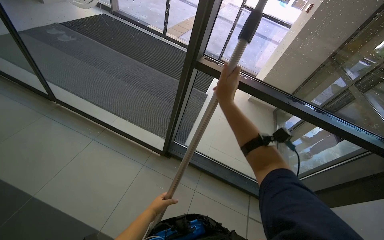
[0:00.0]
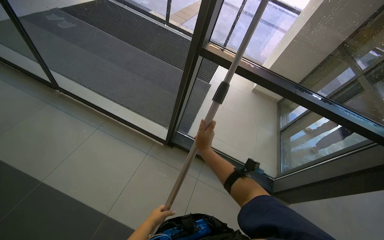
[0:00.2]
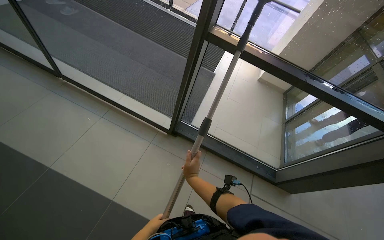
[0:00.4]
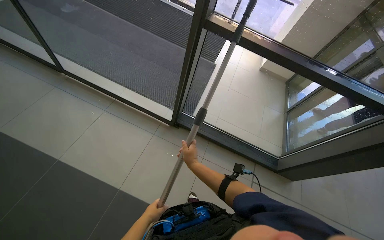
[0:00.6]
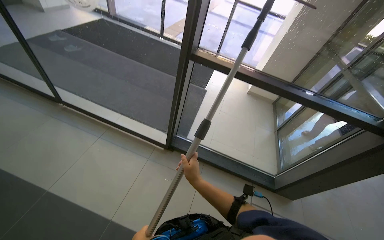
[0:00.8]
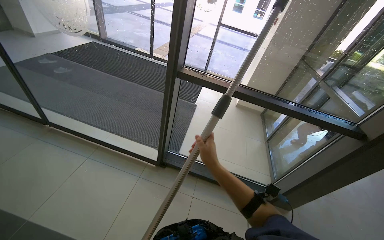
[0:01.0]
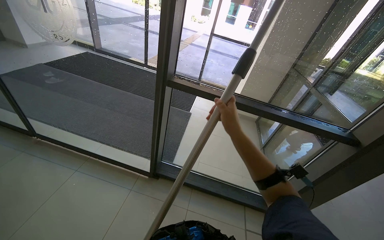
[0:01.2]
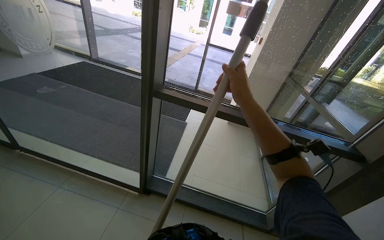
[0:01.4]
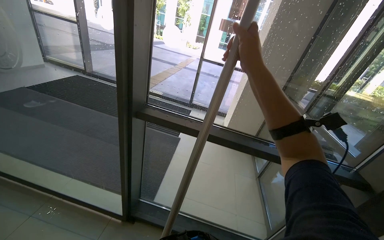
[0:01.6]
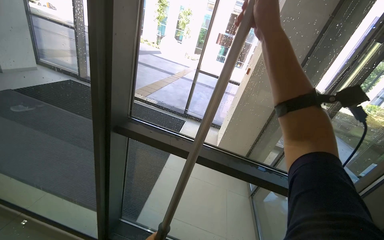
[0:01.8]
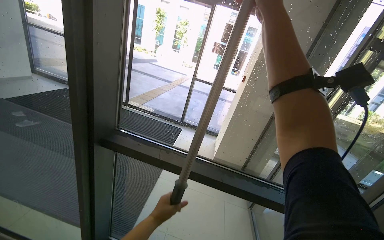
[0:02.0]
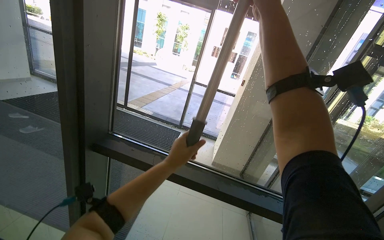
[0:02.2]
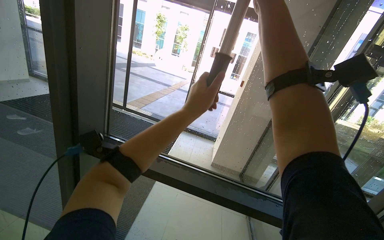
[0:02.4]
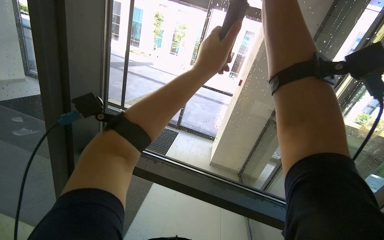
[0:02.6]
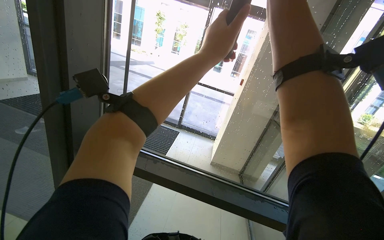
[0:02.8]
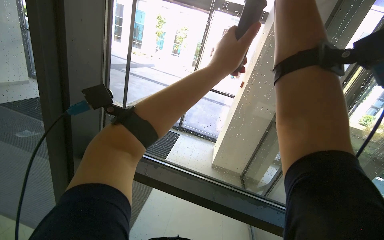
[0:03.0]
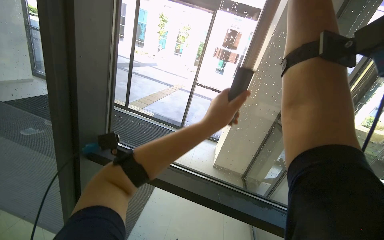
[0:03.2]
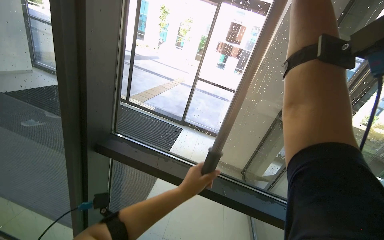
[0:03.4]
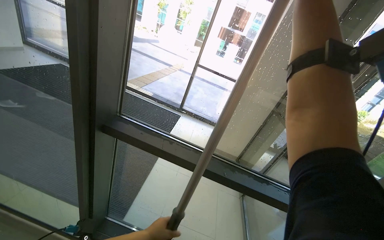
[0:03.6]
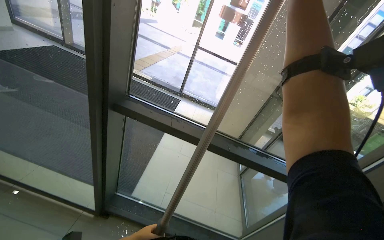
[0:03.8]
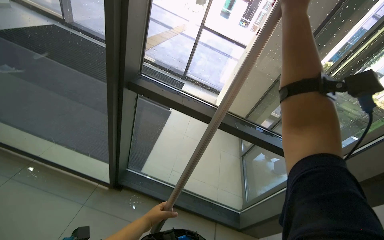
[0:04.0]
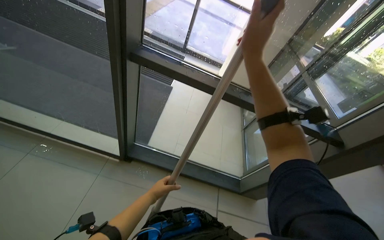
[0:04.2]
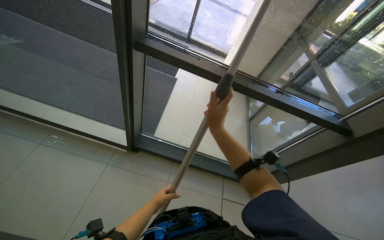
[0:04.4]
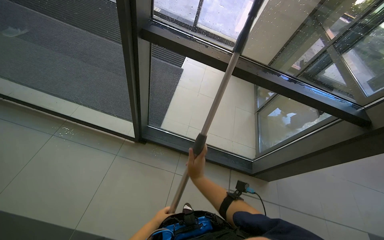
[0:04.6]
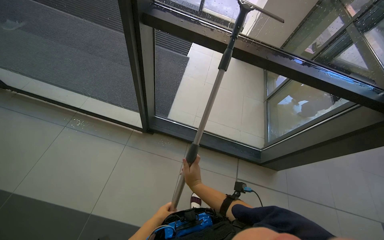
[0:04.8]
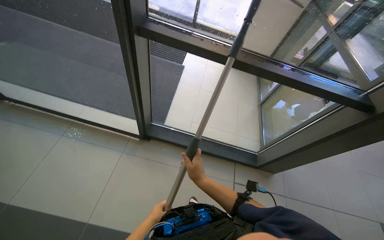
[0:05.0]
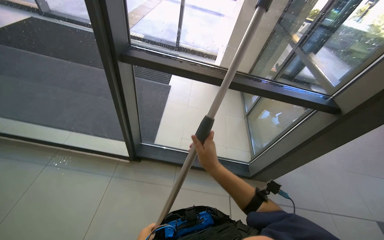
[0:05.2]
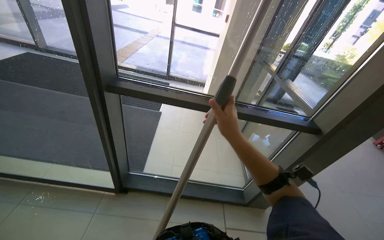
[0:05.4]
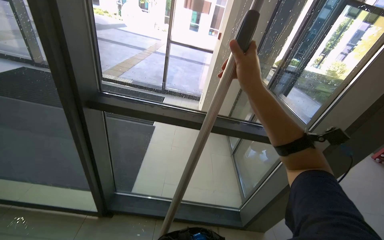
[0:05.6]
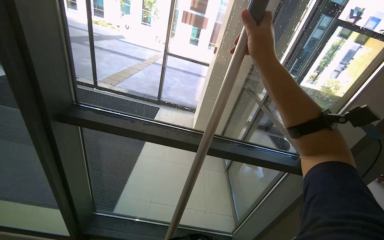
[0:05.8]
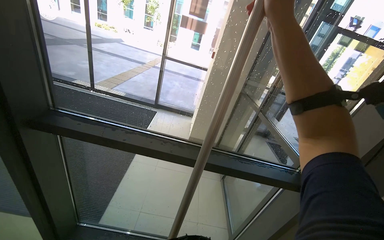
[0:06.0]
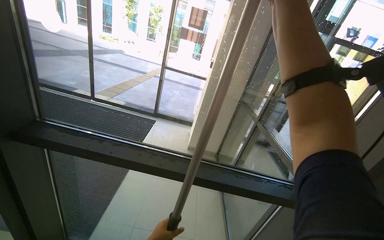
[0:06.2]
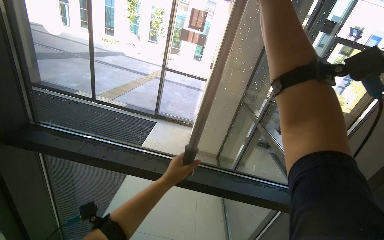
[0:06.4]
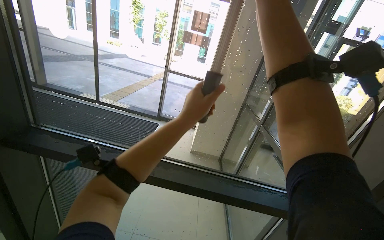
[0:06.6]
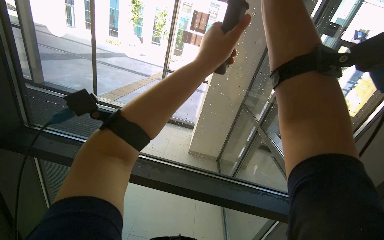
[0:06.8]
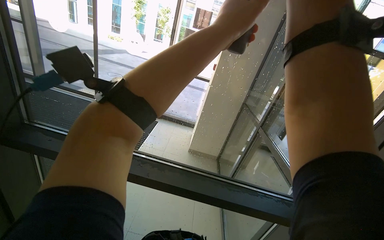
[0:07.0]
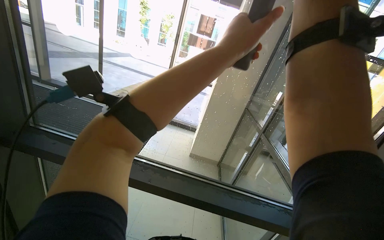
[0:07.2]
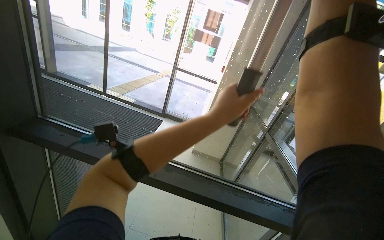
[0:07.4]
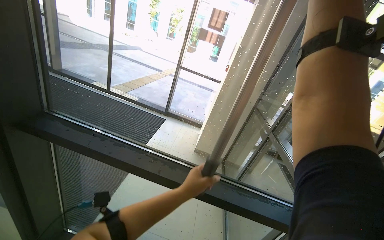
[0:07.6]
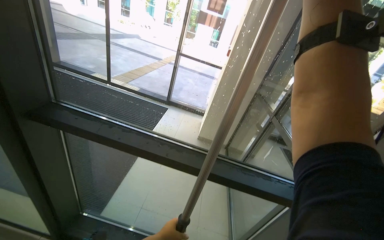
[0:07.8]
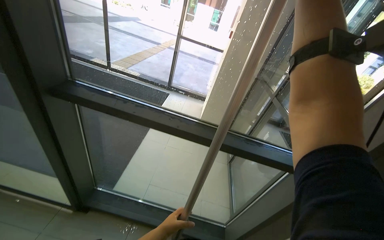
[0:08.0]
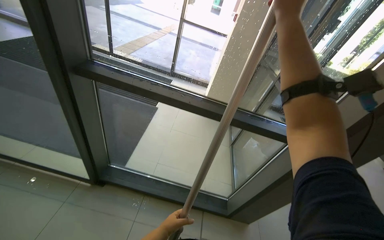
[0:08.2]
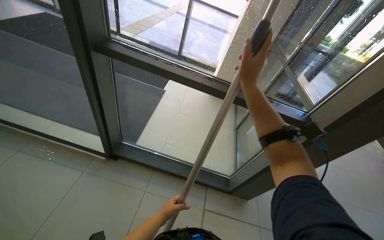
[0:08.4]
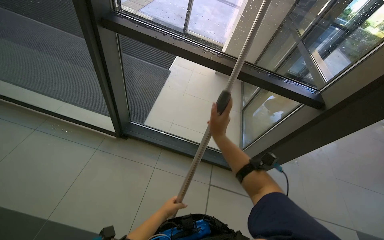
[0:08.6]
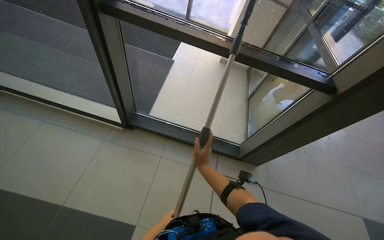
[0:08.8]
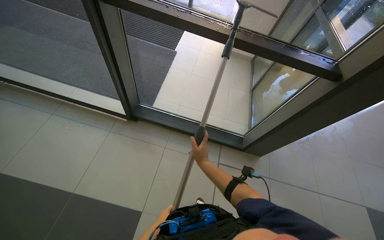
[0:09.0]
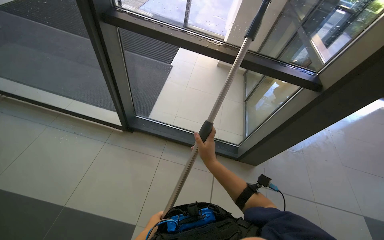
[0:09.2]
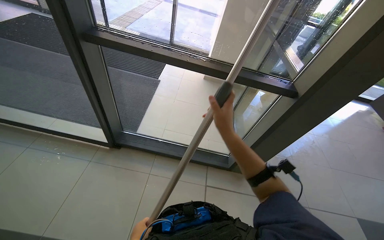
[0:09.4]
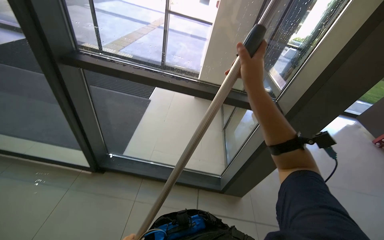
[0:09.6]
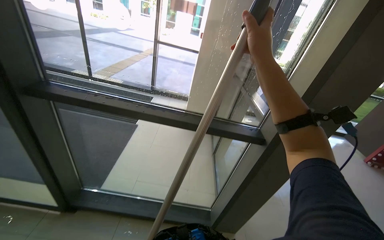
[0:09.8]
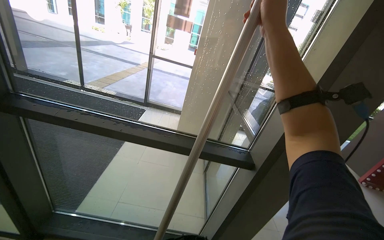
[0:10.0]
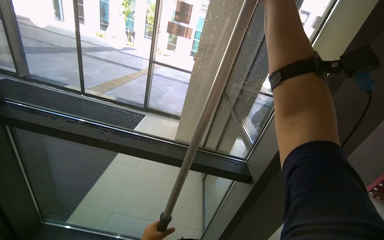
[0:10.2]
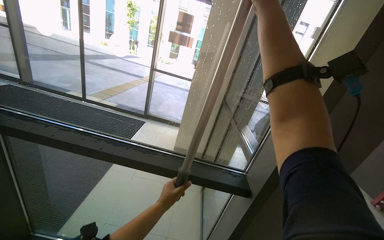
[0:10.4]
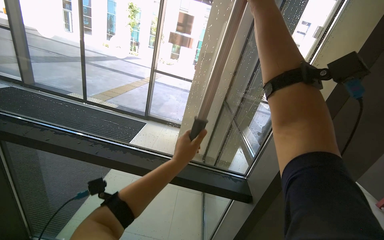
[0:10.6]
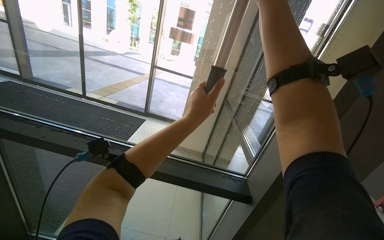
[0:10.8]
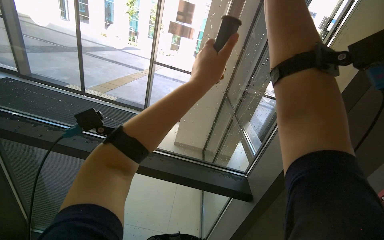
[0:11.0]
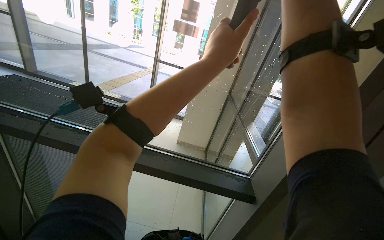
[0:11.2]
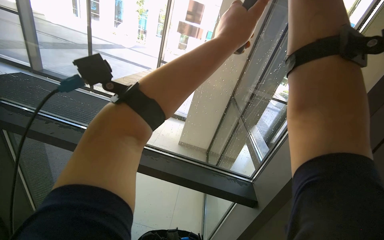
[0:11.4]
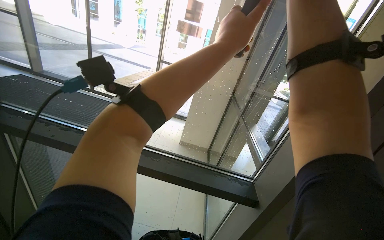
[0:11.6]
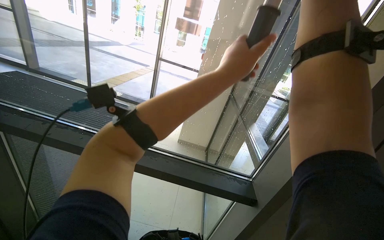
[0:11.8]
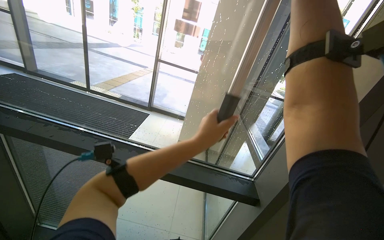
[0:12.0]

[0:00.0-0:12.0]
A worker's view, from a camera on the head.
Job: cleaning windows.
The whole recording: Cleaning glass panels. The worker cleans the glass panels with a long pole tool and then wipes them with a cloth.
0:00.0 to 0:01.6: The view tilts roughly 15 degrees upward. The right hand travels to the right by approximately 30 cm, and reaches approximately 35 cm down the picture, then returns.
0:01.6 to 0:03.0: The right hand is displaced to the right by some 20 cm.
0:03.0 to 0:04.4: The view tips downward by some 30 degrees. The left hand moves down the picture and to the left, some 90 cm.
0:04.4 to 0:06.0: The view tips upward by approximately 25 degrees. The right hand heads up the picture and to the right, covering about 60 cm.
0:07.6 to 0:09.0: The view tips downward by about 30 degrees. The left hand moves down the picture and to the left, some 80 cm.
0:09.0 to 0:10.4: The wearer looks roughly 35 degrees further upward.
0:10.4 to 0:12.0: The left hand goes roughly 25 cm up the picture and to the right.

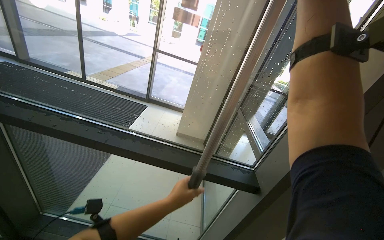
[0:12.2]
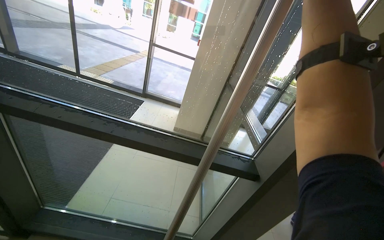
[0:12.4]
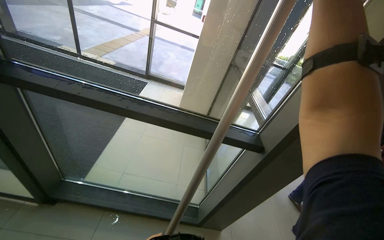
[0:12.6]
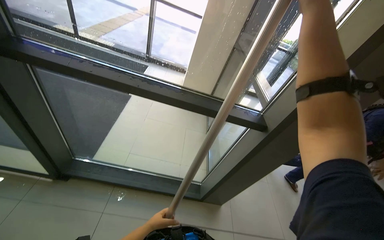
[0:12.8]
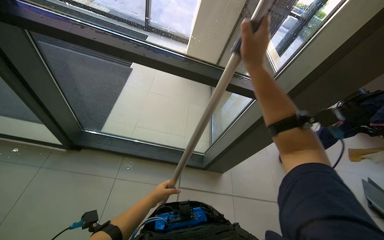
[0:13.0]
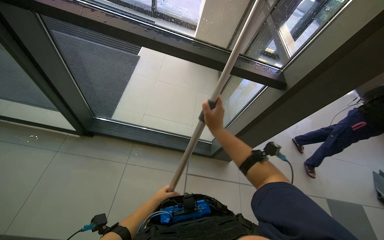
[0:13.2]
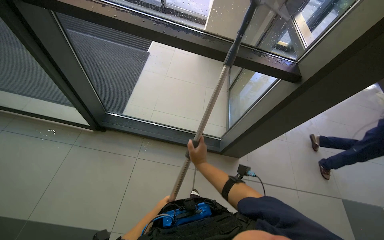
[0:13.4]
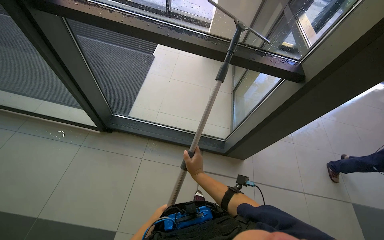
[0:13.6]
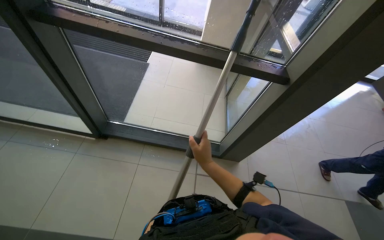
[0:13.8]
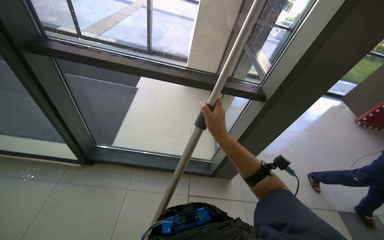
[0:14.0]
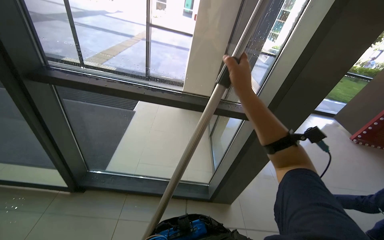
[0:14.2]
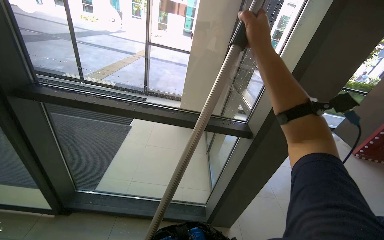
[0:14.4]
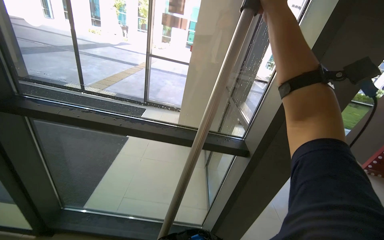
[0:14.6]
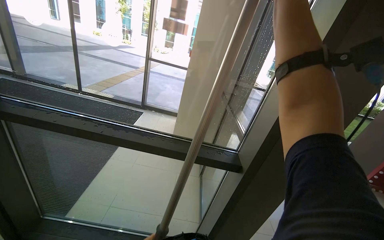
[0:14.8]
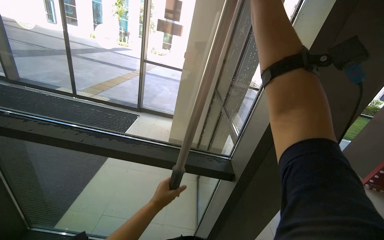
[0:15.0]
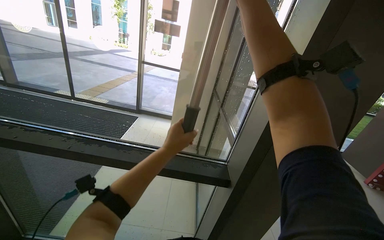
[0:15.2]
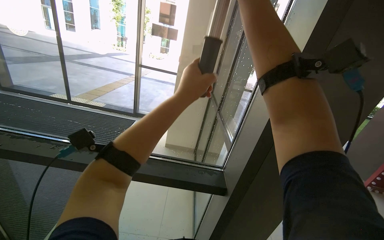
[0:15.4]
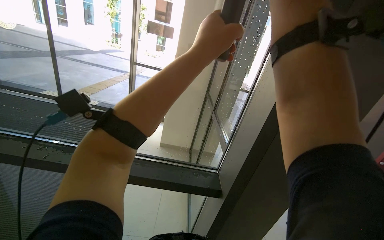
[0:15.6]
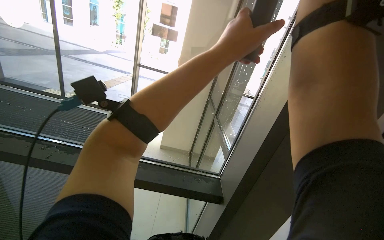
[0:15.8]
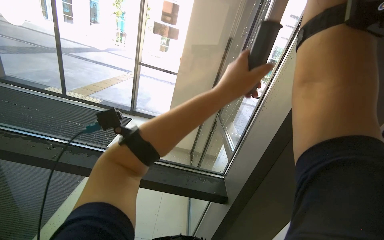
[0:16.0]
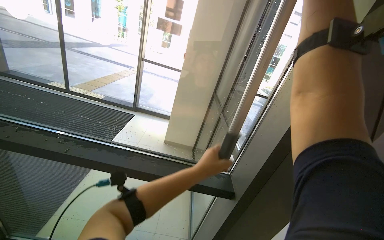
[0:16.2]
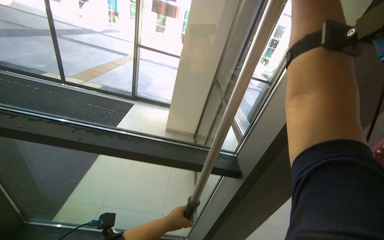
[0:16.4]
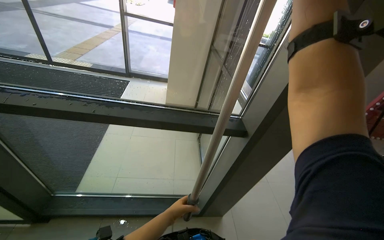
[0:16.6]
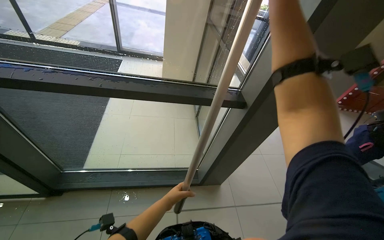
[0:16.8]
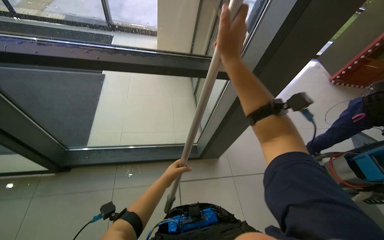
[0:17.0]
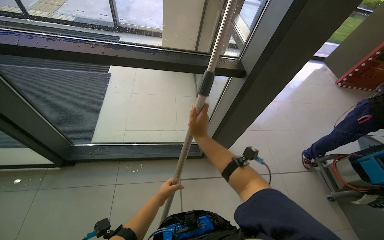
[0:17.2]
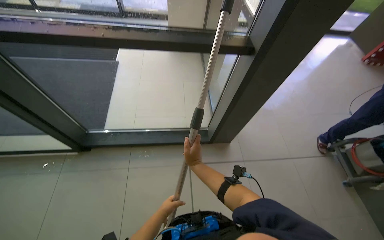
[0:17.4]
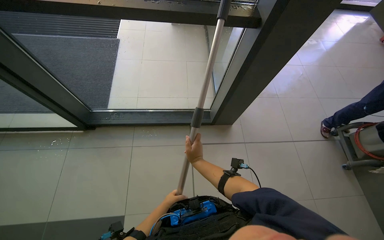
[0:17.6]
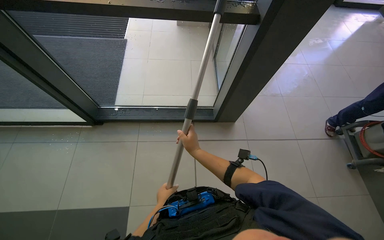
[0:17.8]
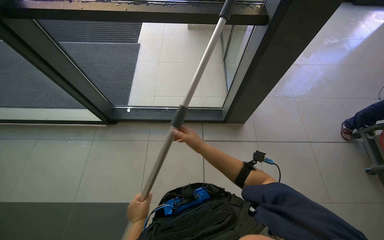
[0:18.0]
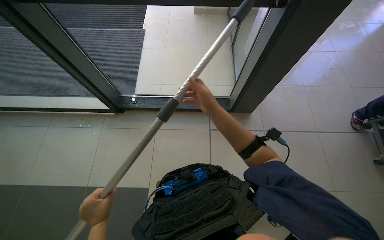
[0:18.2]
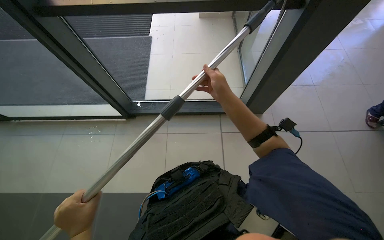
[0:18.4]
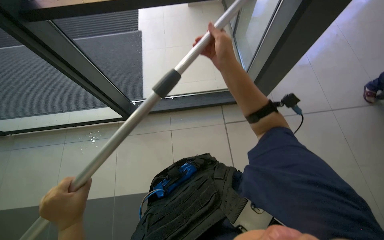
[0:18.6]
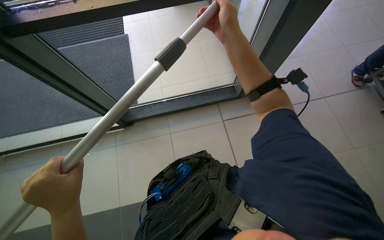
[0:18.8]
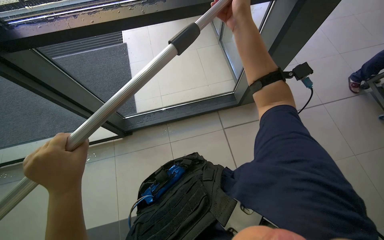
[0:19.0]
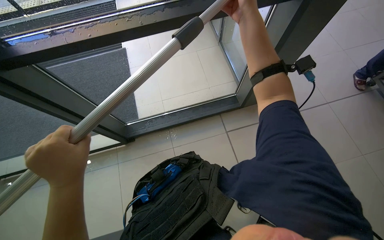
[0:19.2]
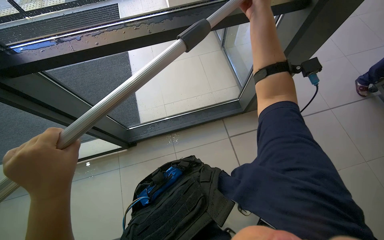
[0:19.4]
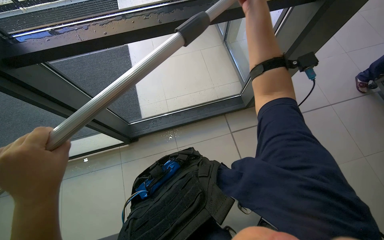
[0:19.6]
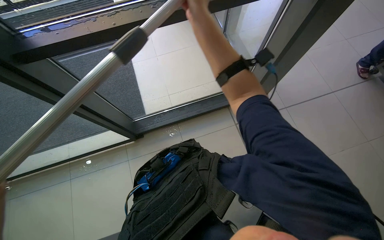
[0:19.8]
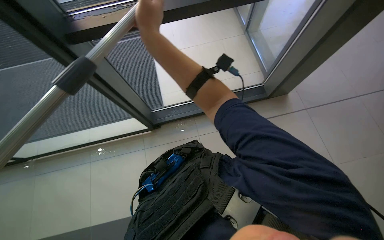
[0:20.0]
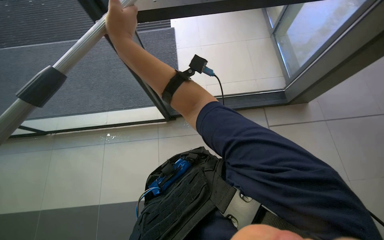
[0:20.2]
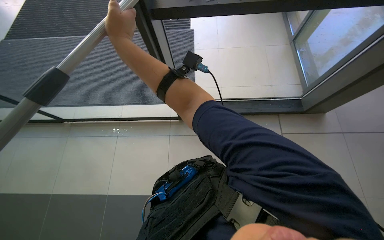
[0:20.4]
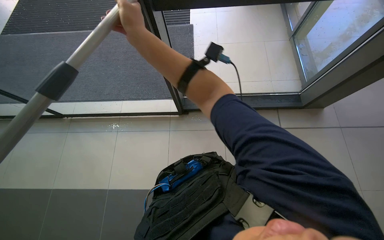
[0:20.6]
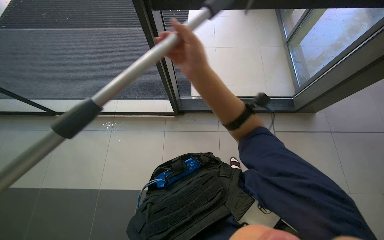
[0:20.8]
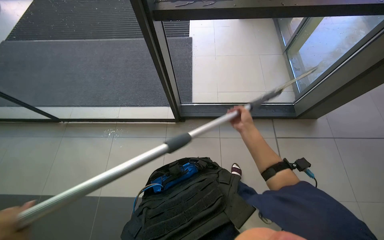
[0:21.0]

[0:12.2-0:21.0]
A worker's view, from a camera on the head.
Job: cleaning windows.
The whole recording: Cleaning glass panels. The worker cleans the glass panels with a long pole tool and then wipes them with a cloth.
0:12.2 to 0:13.6: The view tips downward by some 30 degrees.
0:13.6 to 0:15.2: The view tilts approximately 30 degrees upward.
0:15.2 to 0:16.6: The wearer looks approximately 15 degrees further downward. The left hand is displaced down the picture by approximately 40 cm.
0:16.6 to 0:18.0: The view tips downward by some 25 degrees.
0:18.0 to 0:19.6: The left hand is displaced nearer to the camera, to the left and up the picture by some 40 cm.
